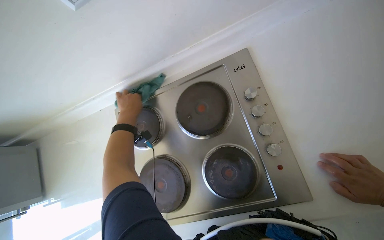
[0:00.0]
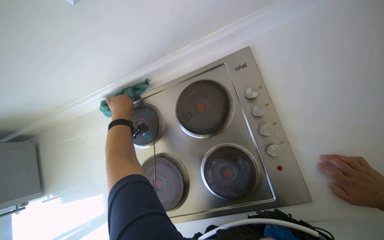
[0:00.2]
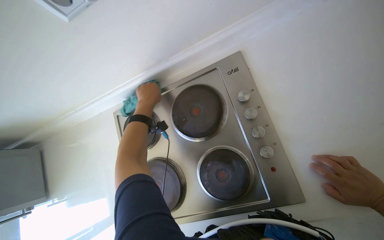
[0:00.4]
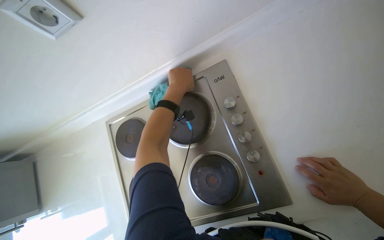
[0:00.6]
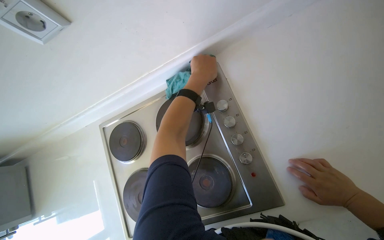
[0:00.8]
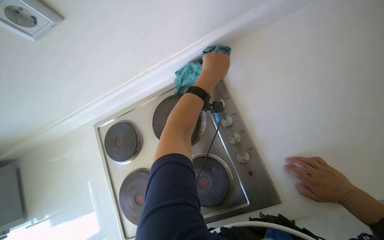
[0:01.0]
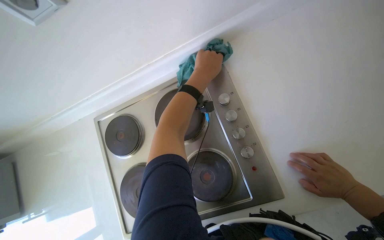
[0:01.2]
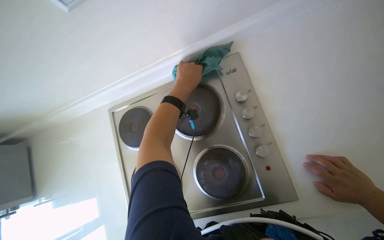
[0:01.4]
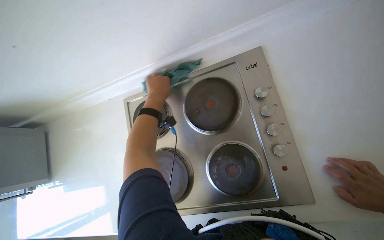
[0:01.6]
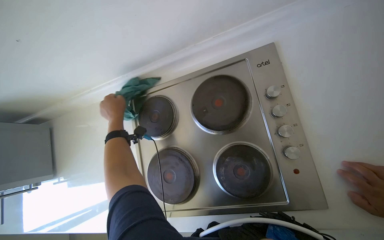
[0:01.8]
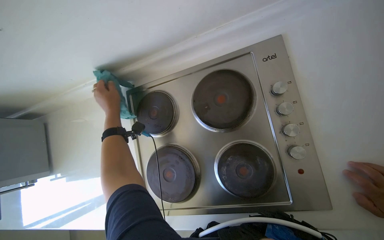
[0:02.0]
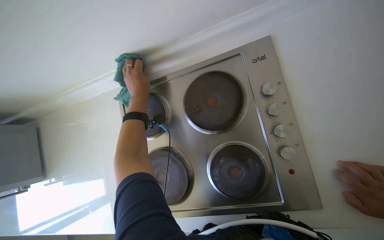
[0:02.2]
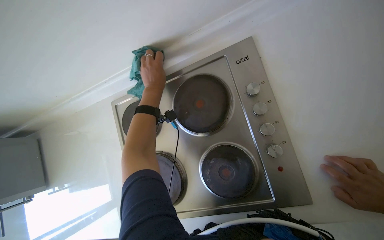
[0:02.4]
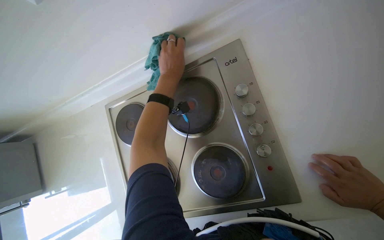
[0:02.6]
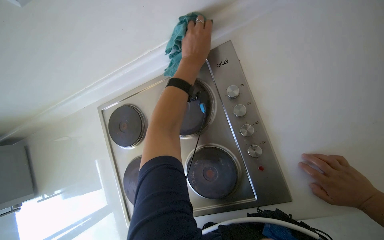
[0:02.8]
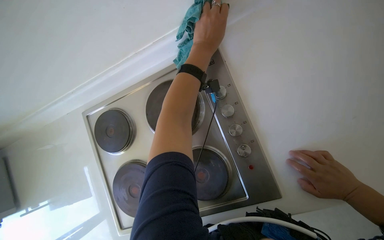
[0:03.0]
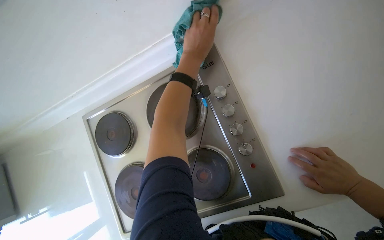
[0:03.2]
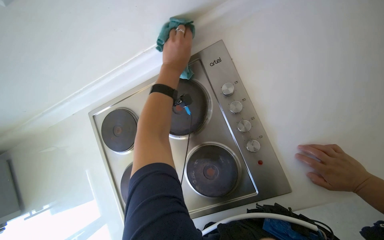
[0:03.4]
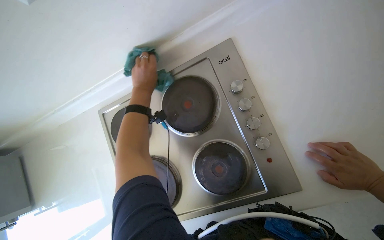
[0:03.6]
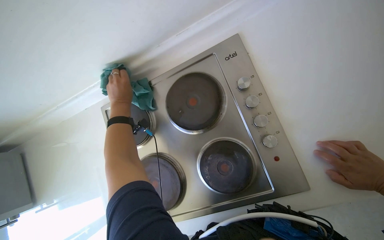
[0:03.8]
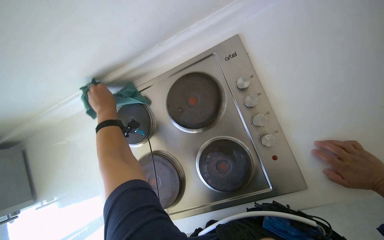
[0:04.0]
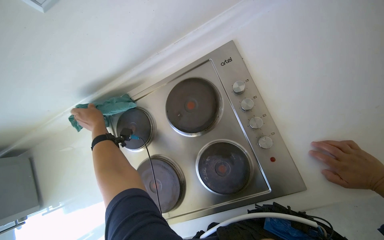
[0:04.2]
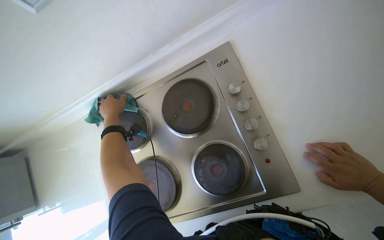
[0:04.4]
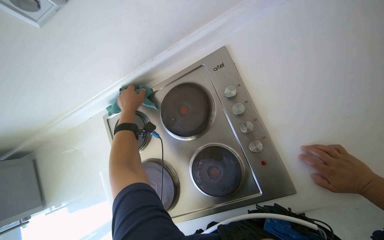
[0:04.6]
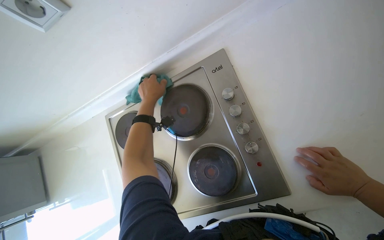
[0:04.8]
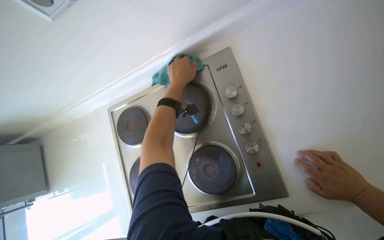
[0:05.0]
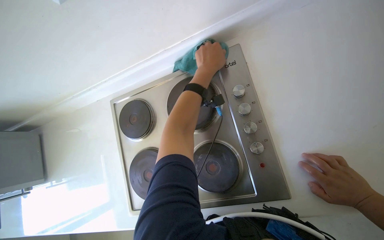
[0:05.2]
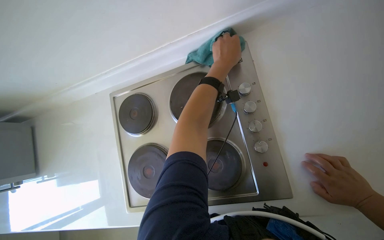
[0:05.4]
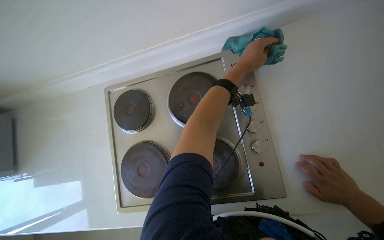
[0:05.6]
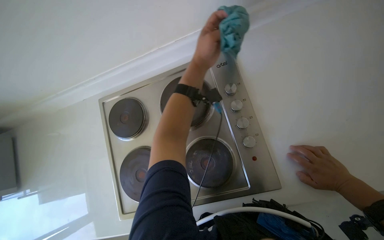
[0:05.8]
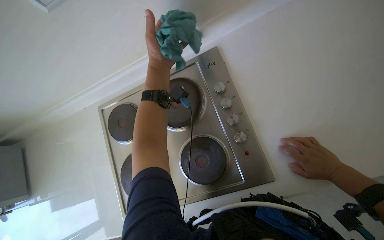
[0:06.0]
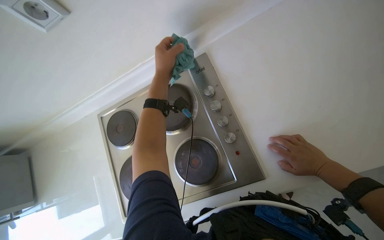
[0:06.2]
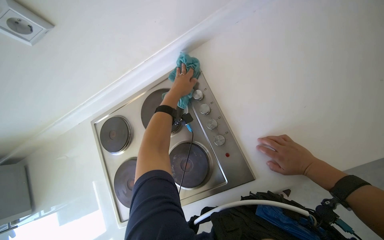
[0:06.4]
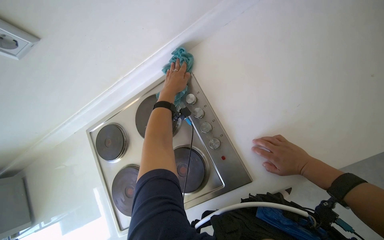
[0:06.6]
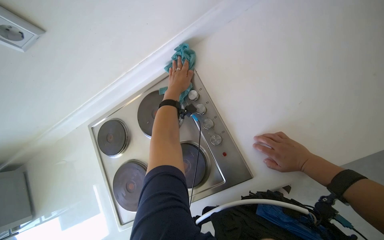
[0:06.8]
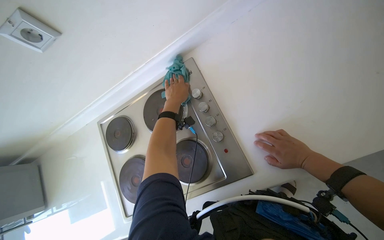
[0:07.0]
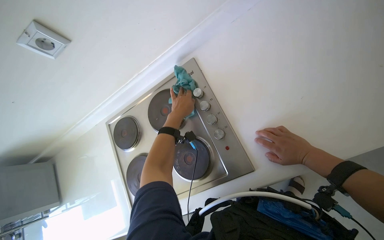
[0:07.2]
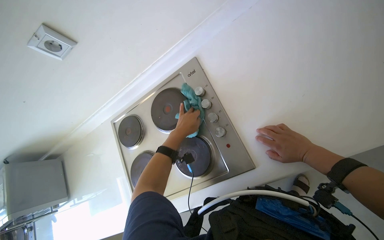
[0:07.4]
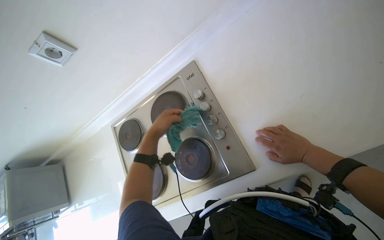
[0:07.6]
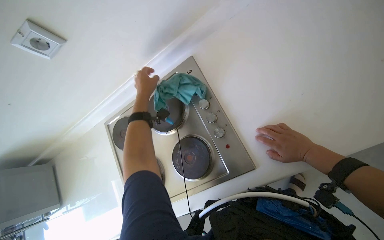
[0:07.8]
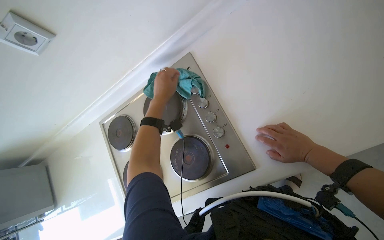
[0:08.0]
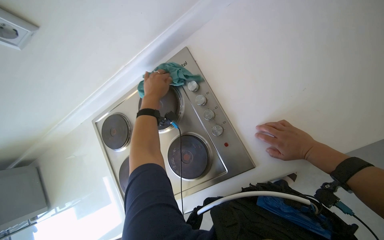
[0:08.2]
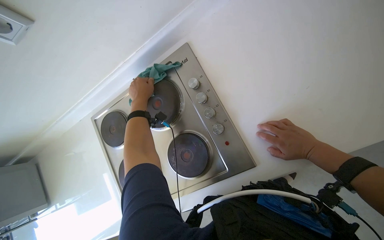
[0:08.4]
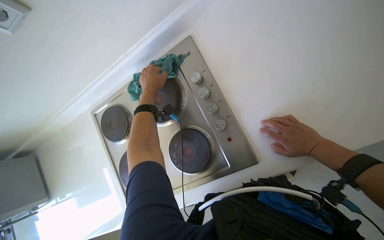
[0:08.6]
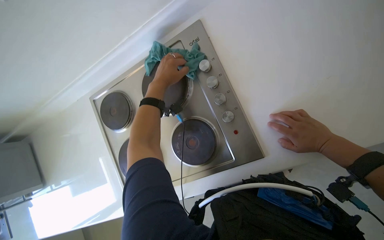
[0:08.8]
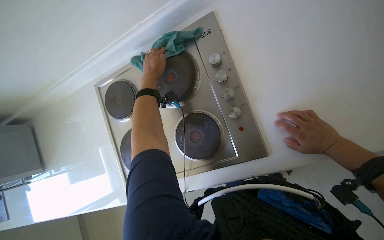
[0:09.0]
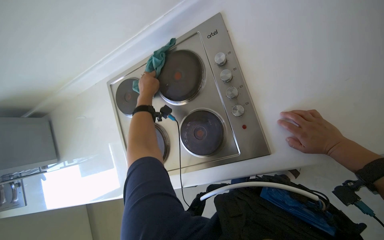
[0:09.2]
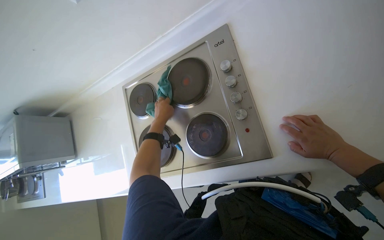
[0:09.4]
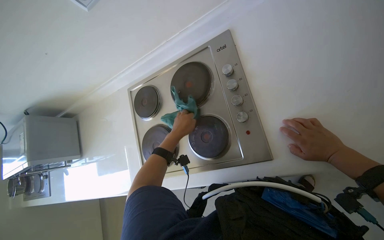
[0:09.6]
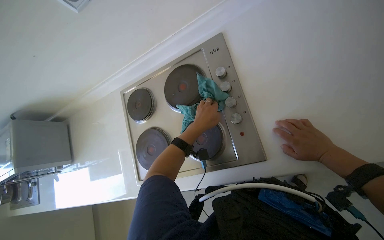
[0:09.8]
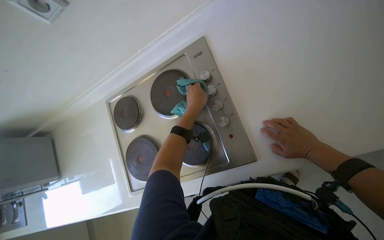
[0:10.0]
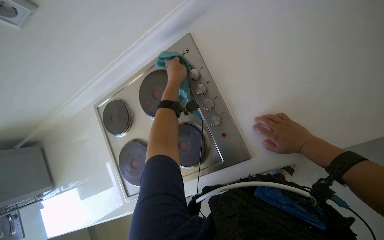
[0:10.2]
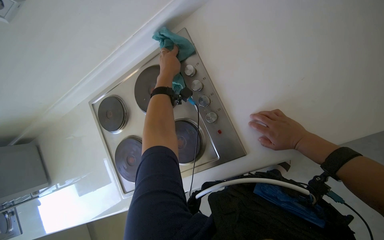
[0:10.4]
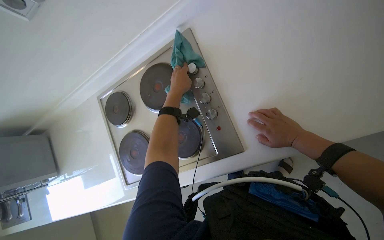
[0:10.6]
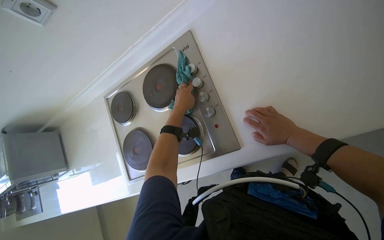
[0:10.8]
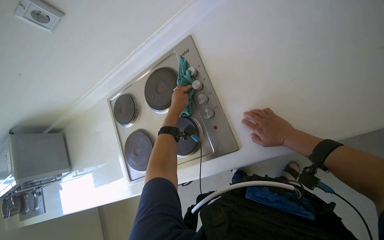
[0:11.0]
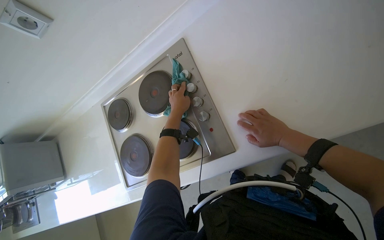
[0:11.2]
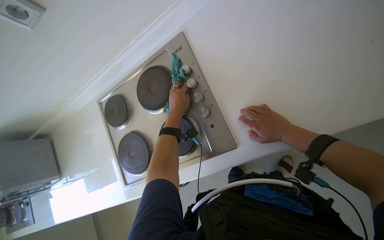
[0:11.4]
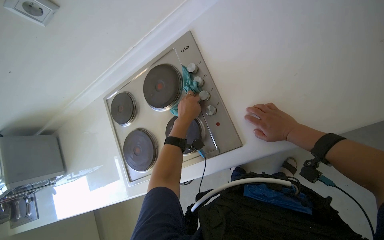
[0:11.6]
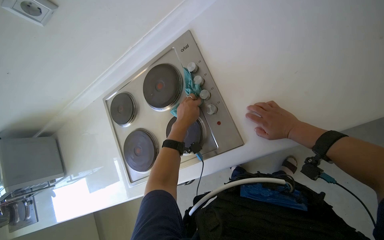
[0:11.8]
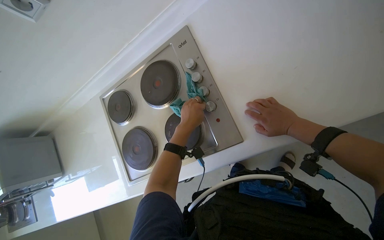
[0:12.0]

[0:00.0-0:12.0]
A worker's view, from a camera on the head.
Job: cleaning kitchen.
The whole recording: Wiping kitchen counter and stove. The worker wipes the kitchen counter and stove with a cleaning cloth.
0:00.0 to 0:01.6: The left hand moves roughly 35 cm to the right and comes back.
0:01.6 to 0:03.0: The left hand moves to the right and up the picture, roughly 30 cm.
0:03.0 to 0:04.4: The left hand travels to the left and down the picture by roughly 40 cm.
0:04.4 to 0:06.0: The left hand shifts roughly 25 cm to the right and nearer to the camera.
0:06.0 to 0:07.6: The left hand moves down the picture, some 15 cm.
0:09.0 to 0:10.4: The left hand moves some 20 cm down the picture and comes back.
0:10.4 to 0:12.0: The left hand travels down the picture by roughly 20 cm.

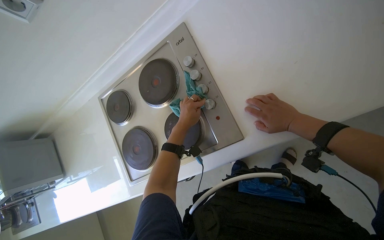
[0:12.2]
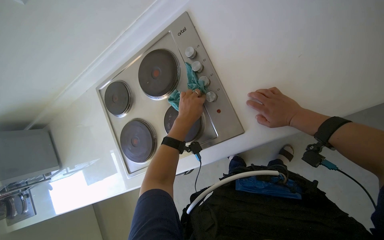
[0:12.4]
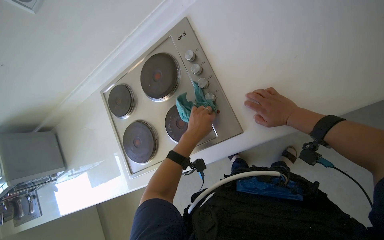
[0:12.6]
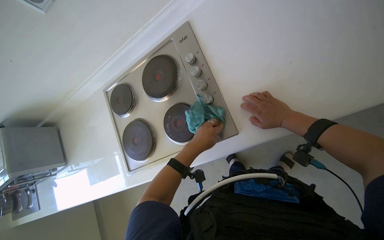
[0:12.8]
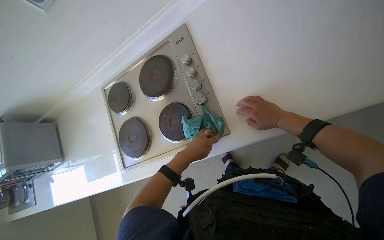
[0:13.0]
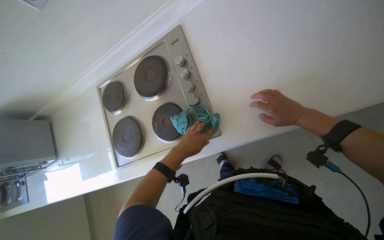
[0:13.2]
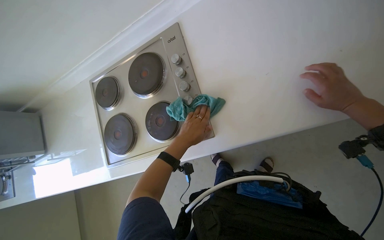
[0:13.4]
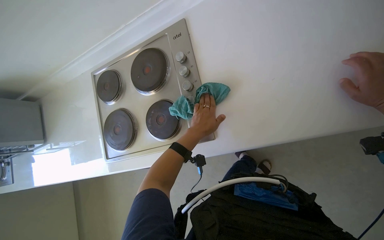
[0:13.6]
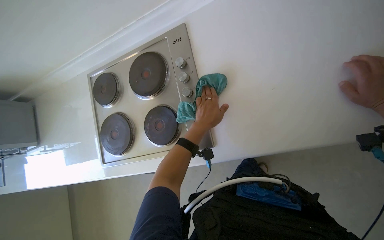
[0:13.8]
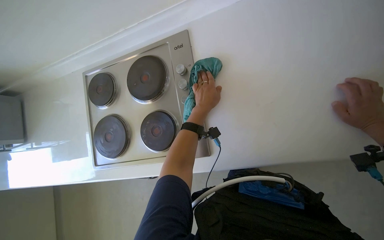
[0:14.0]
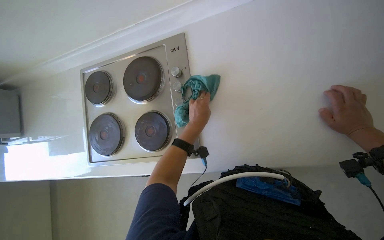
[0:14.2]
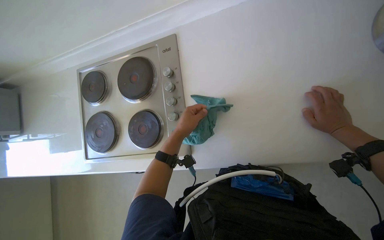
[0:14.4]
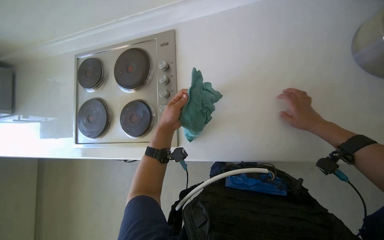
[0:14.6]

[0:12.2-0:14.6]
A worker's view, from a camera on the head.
Job: cleaning kitchen.
The whole recording: Wiping kitchen counter and stove. The worker wipes the kitchen counter and stove with a cleaning cloth.
0:12.2 to 0:13.4: The right hand moves to the right and nearer to the camera, roughly 25 cm; the left hand moves down the picture, some 10 cm.

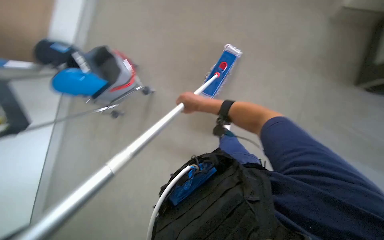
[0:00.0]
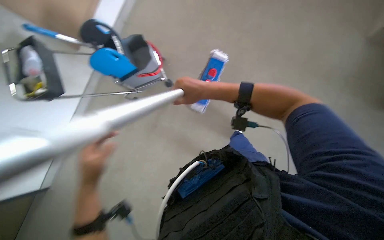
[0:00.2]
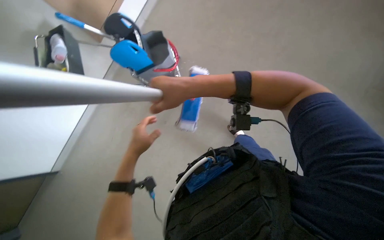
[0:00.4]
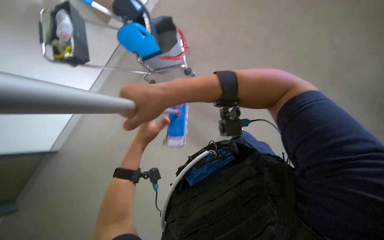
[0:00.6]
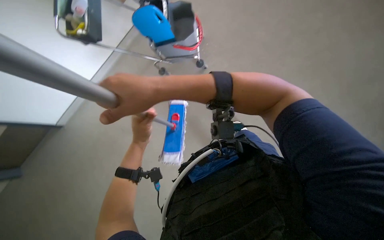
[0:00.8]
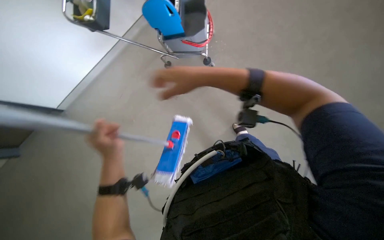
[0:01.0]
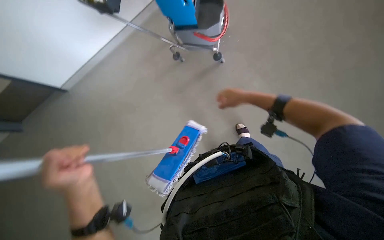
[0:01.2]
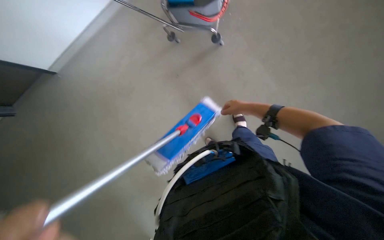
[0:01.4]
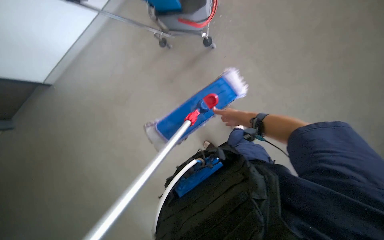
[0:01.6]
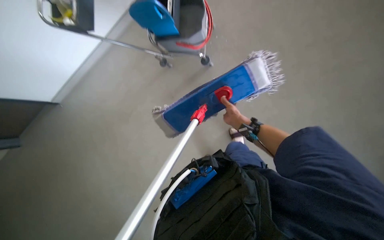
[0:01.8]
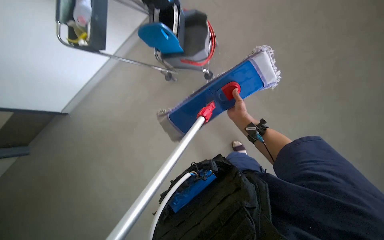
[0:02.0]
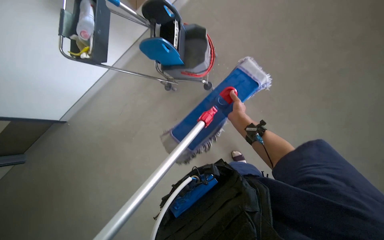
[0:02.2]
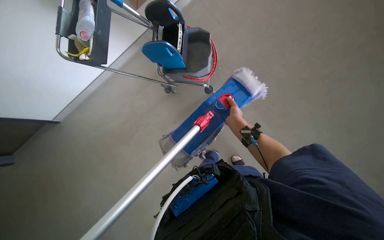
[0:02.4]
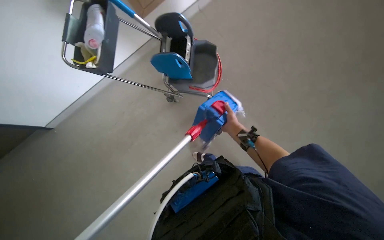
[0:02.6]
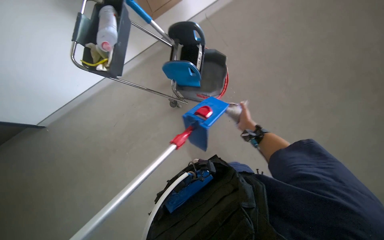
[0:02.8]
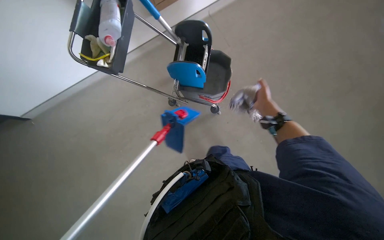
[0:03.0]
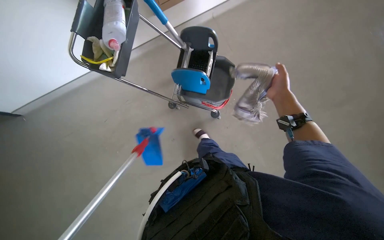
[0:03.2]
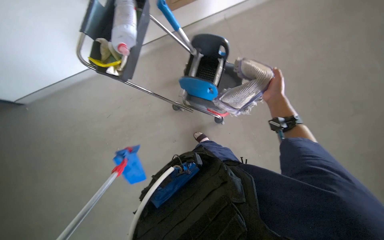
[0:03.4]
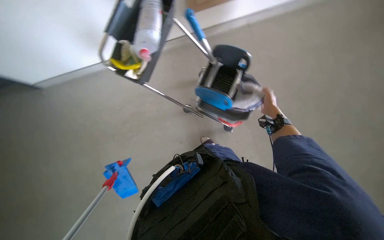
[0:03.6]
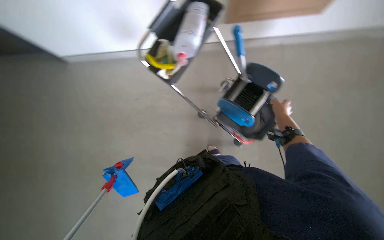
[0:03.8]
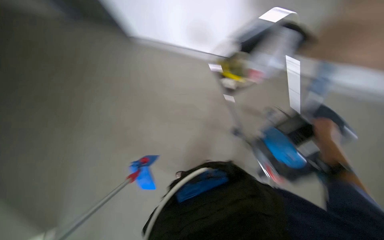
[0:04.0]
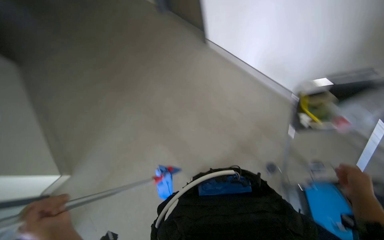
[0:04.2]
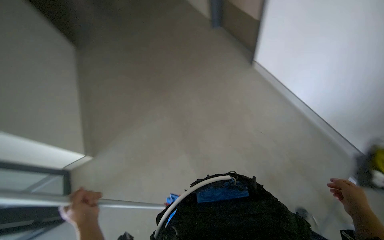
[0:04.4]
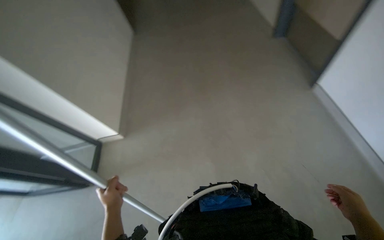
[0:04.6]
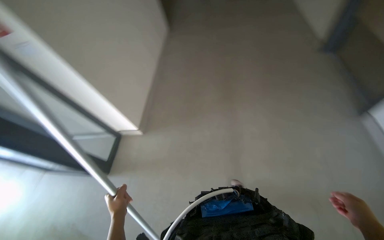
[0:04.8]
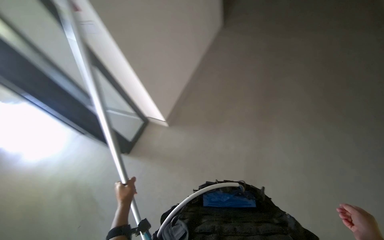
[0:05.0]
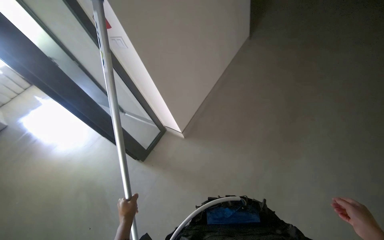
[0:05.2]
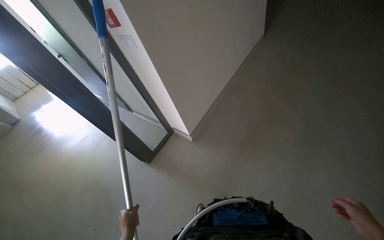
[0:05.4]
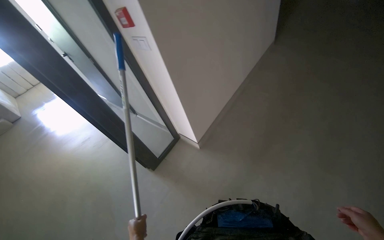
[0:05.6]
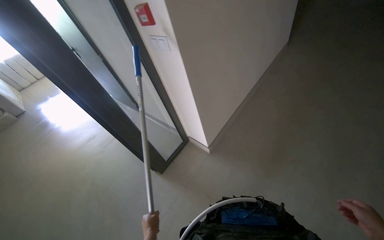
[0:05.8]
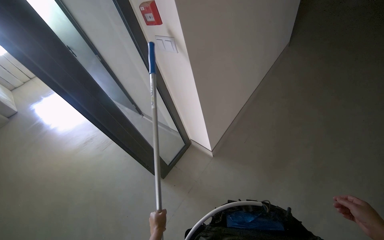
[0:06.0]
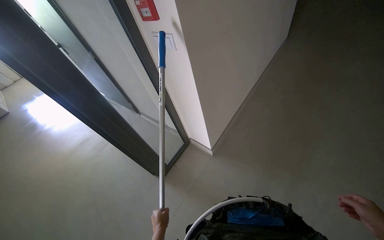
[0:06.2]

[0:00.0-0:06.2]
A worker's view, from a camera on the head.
Job: preparing cleaning supplies.
The whole recording: Preparing mop for cleaning. The worker detaches the dirty mop head, wrings it, and attaches a clean one.
0:00.0 to 0:01.6: The camera pitches downward, by about 15 degrees. The scene rotates clockwise by approximately 35 degrees.
0:01.6 to 0:03.2: The wearer looks about 25 degrees further upward. The right hand goes about 35 cm up the picture and nearer to the camera.
0:03.2 to 0:04.6: The wearer's head swings some 90 degrees to the left.
0:04.6 to 0:06.2: The wearer looks about 40 degrees further to the left.
